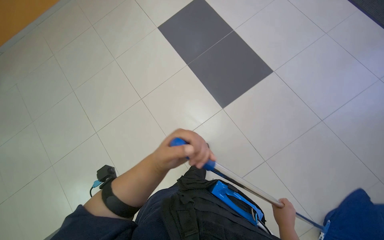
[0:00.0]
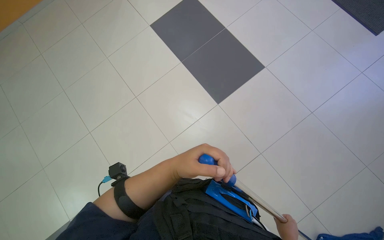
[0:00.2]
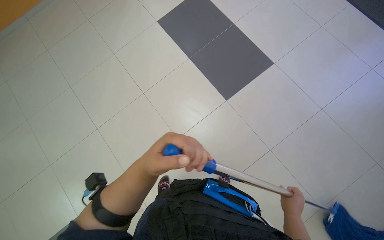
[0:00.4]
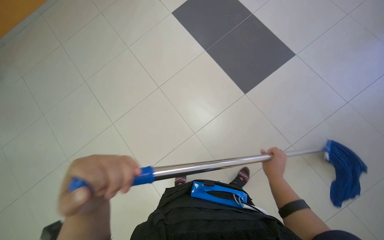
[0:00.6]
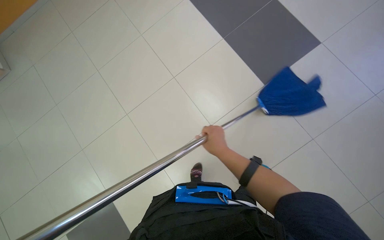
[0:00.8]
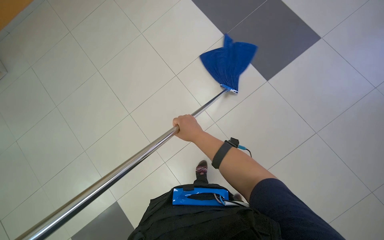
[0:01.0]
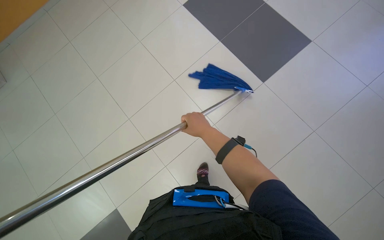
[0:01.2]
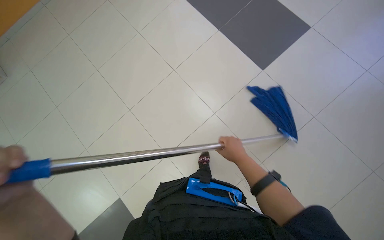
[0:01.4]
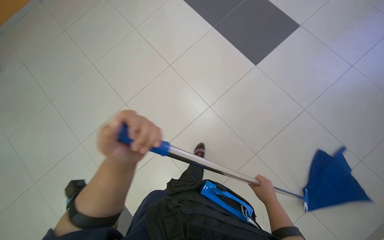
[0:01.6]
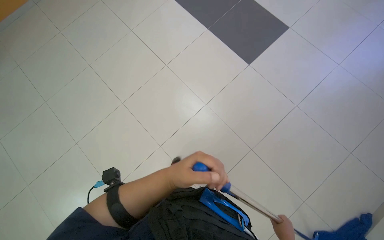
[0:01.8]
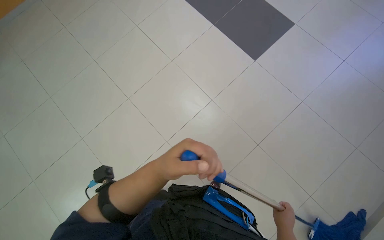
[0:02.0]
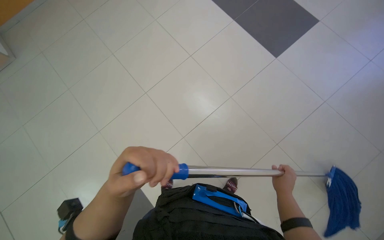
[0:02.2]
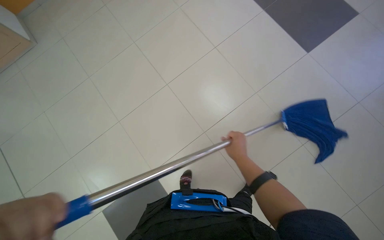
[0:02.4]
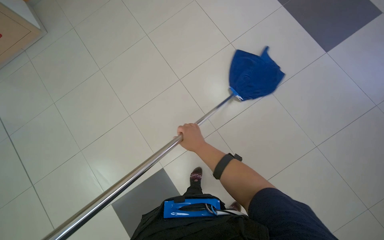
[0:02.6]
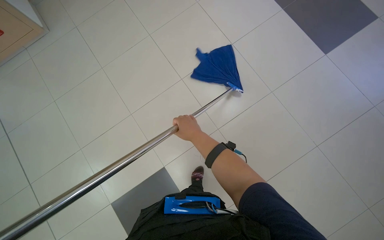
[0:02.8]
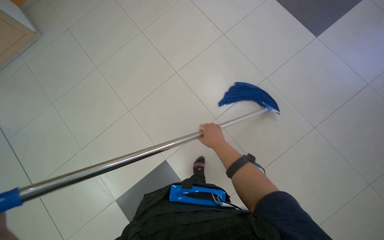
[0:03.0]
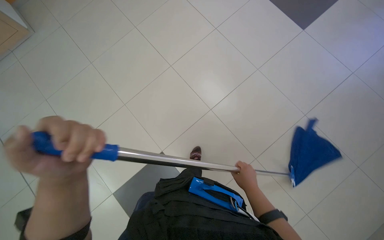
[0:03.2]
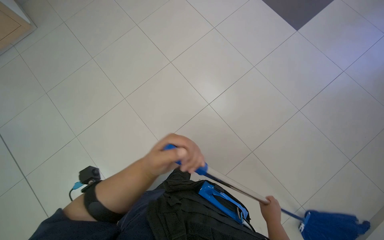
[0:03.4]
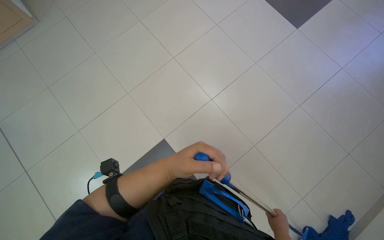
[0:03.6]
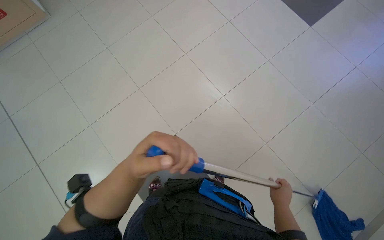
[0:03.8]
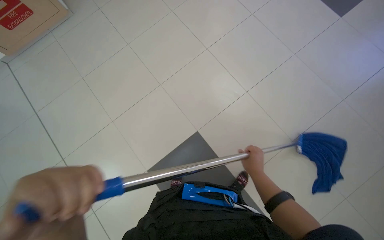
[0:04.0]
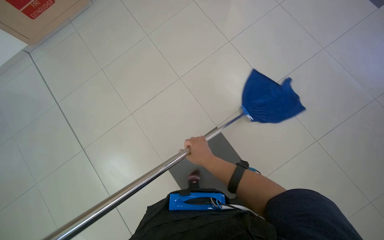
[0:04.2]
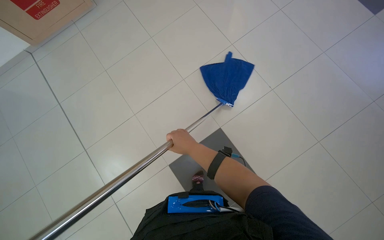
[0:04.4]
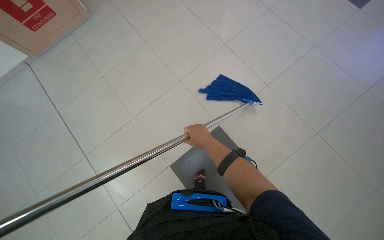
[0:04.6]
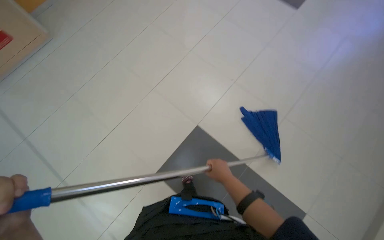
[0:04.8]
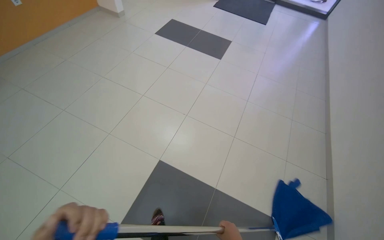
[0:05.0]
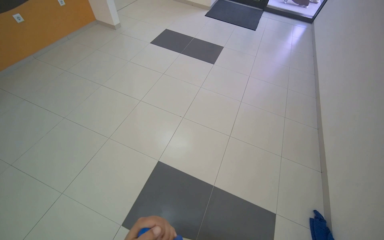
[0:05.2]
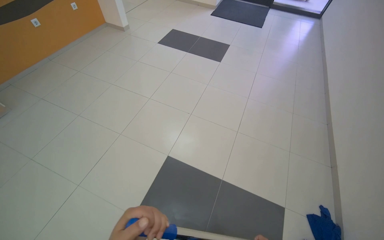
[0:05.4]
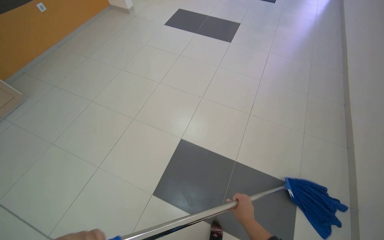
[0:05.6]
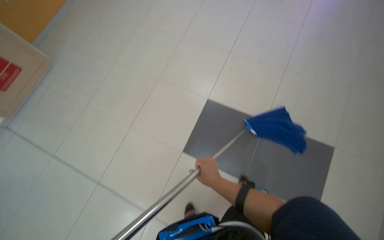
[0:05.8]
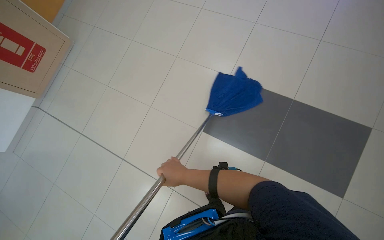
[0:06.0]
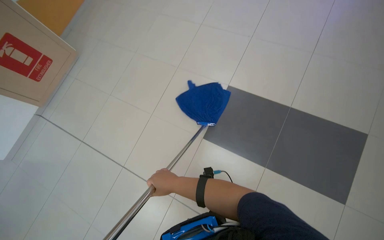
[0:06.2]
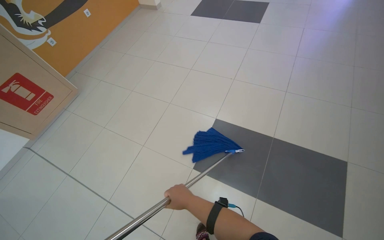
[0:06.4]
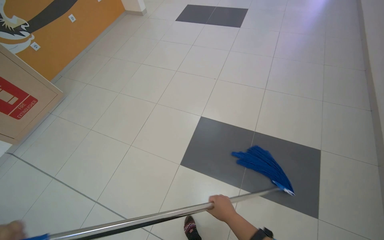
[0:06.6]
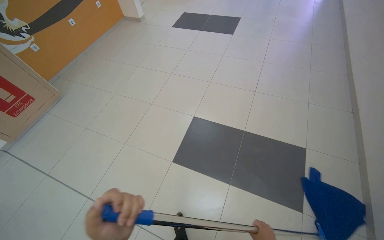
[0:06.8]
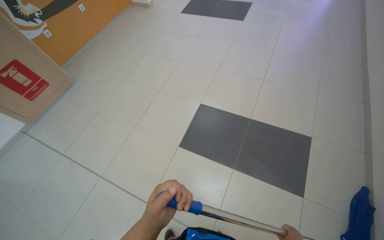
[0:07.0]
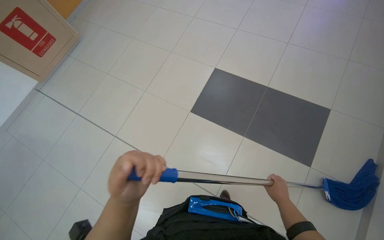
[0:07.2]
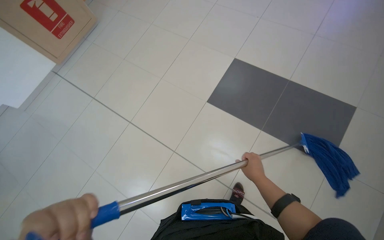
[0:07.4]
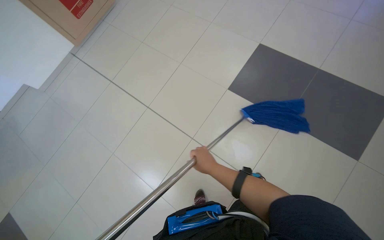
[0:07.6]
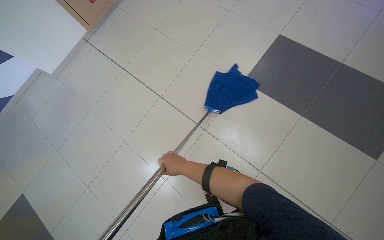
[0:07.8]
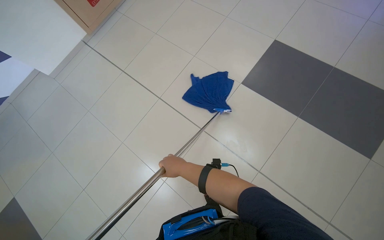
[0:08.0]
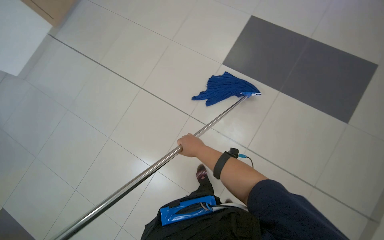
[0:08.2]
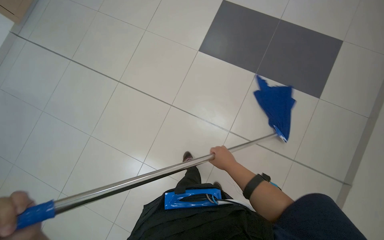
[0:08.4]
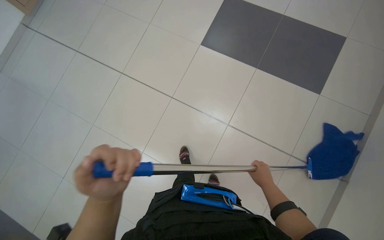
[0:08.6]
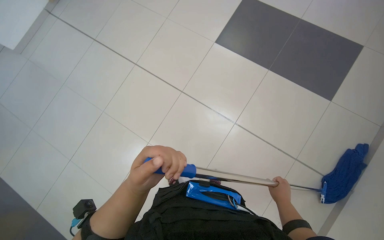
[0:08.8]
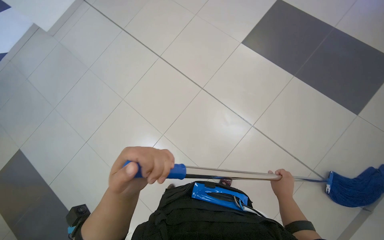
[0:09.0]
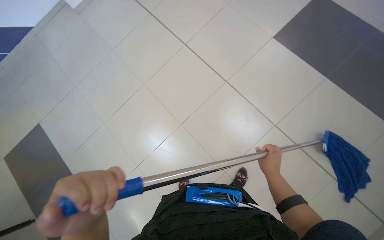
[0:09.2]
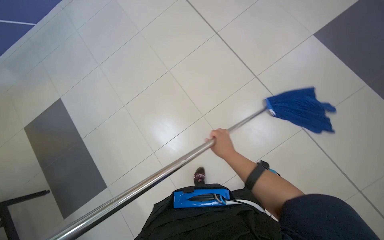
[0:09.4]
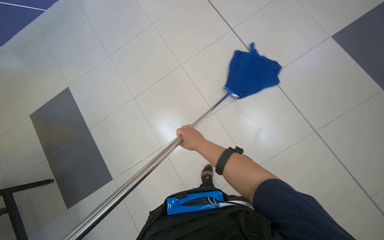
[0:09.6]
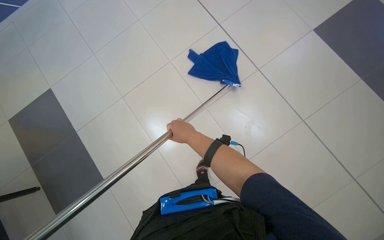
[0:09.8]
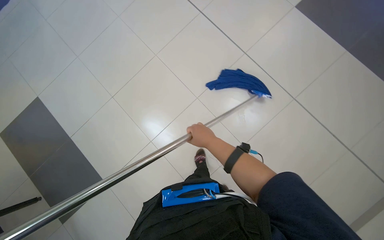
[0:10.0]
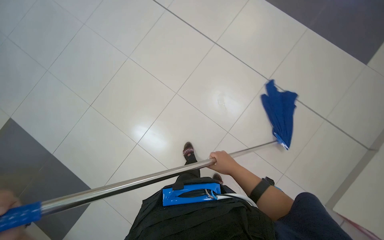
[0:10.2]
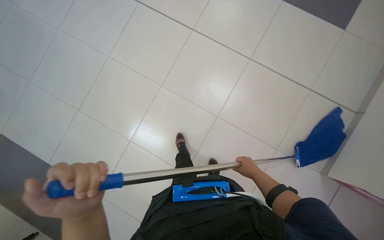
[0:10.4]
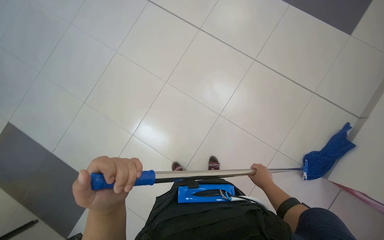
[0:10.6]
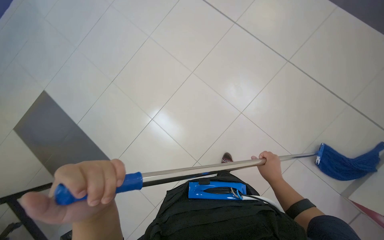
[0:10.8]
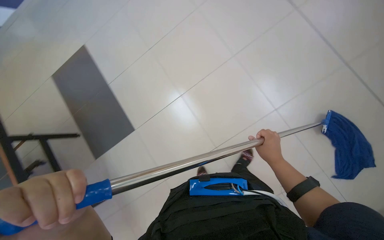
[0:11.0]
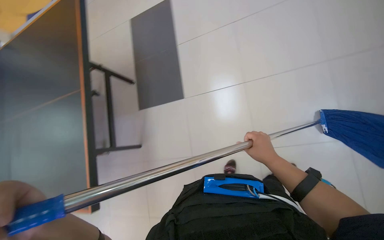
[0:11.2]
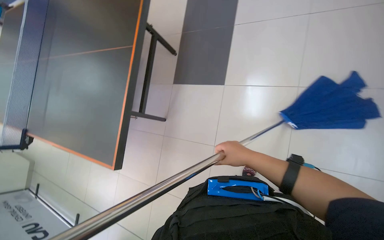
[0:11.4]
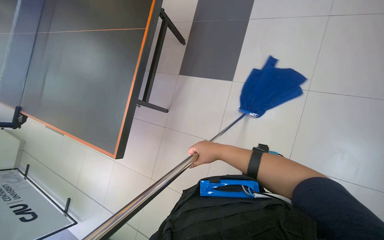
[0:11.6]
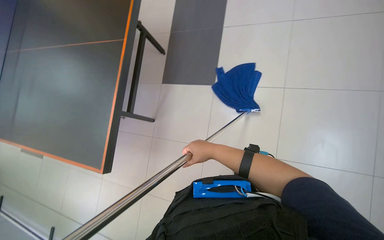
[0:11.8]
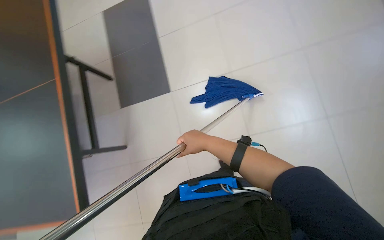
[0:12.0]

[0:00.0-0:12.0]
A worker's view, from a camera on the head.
Job: mopping floor.
The whole recording: Mopping the floor. The worker mops the tiled floor with a blue mop.
3.0 to 4.4 s: The head travels to the left, approximately 50 cm.
6.0 to 7.6 s: The camera travels some 60 cm.
7.6 to 9.0 s: The right hand travels down the picture and to the right by roughly 50 cm.
9.0 to 10.4 s: The right hand reaches about 30 cm to the left, then returns.
10.4 to 12.0 s: The right hand shifts approximately 40 cm to the left.

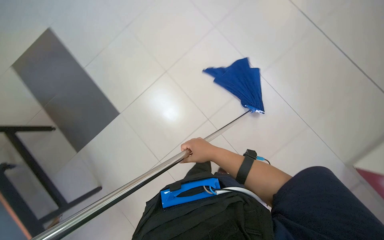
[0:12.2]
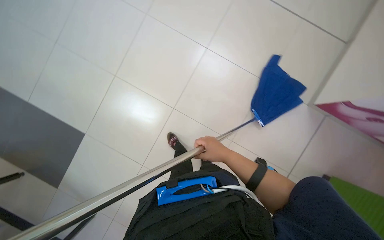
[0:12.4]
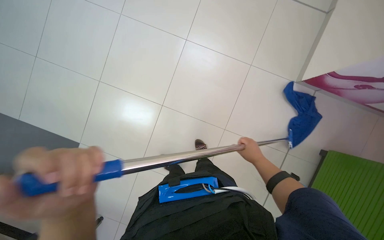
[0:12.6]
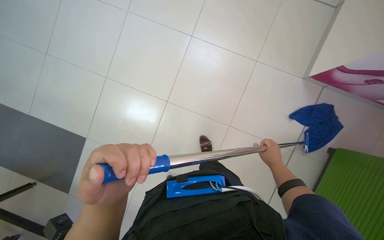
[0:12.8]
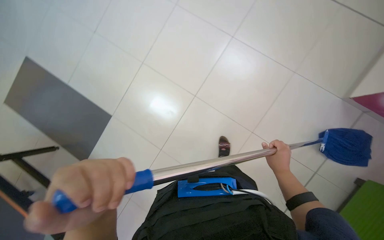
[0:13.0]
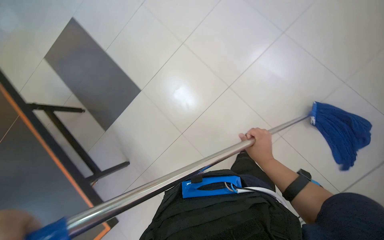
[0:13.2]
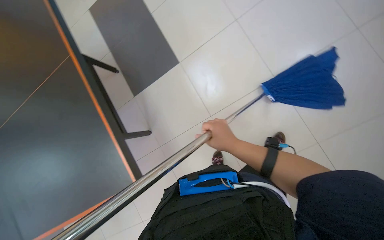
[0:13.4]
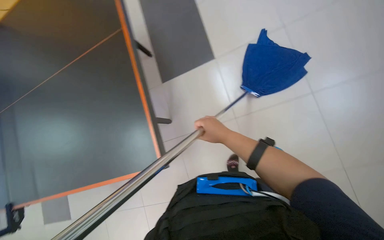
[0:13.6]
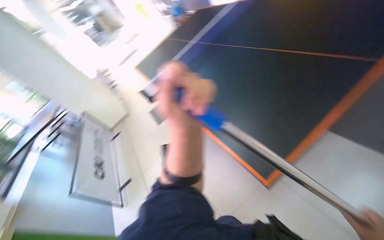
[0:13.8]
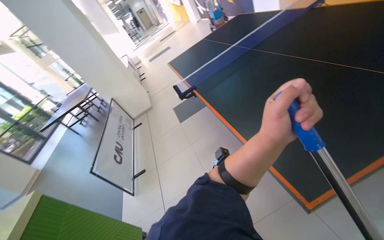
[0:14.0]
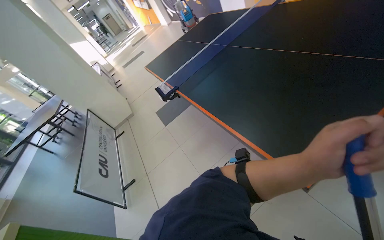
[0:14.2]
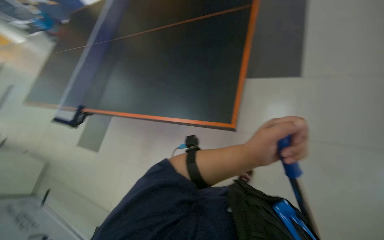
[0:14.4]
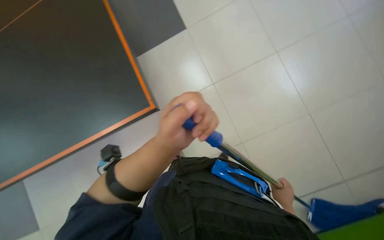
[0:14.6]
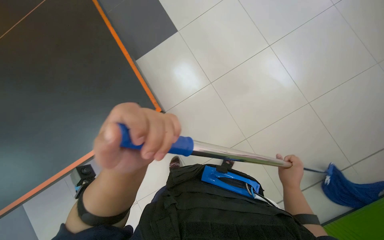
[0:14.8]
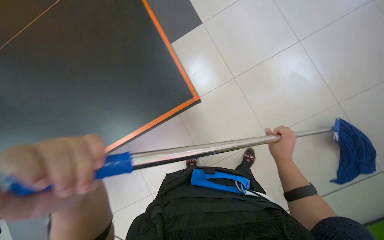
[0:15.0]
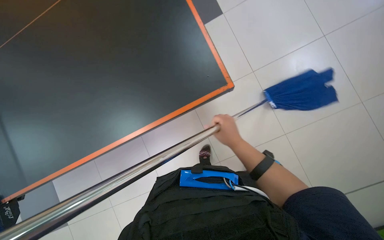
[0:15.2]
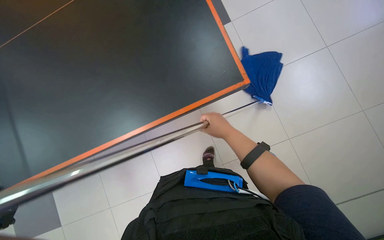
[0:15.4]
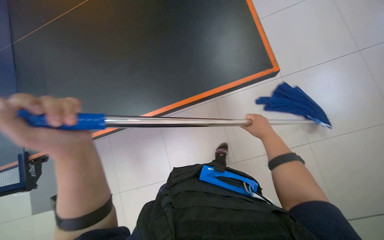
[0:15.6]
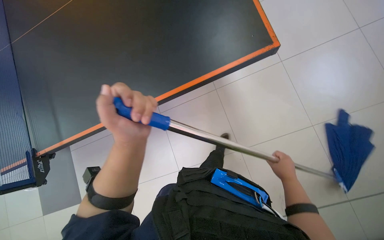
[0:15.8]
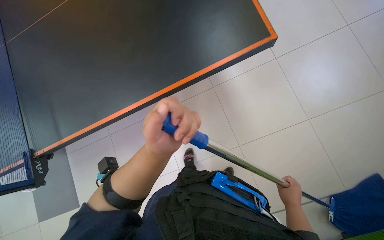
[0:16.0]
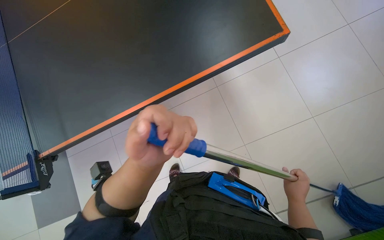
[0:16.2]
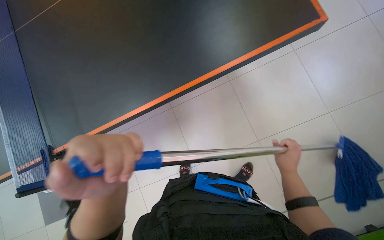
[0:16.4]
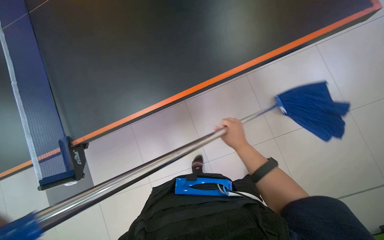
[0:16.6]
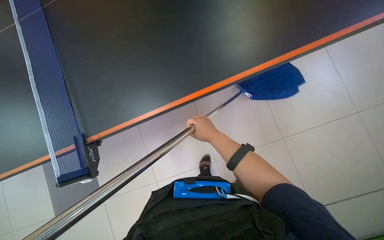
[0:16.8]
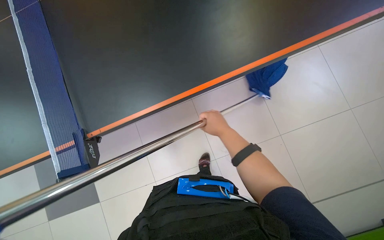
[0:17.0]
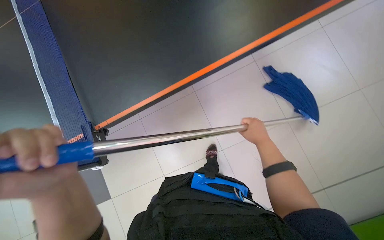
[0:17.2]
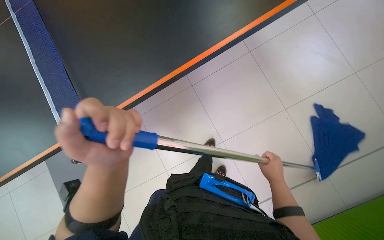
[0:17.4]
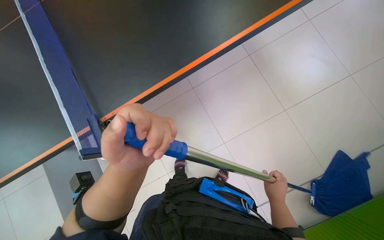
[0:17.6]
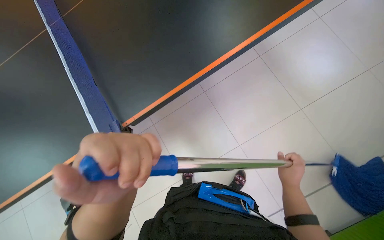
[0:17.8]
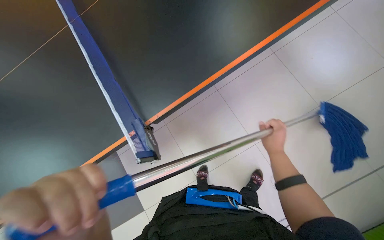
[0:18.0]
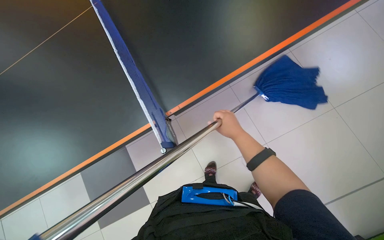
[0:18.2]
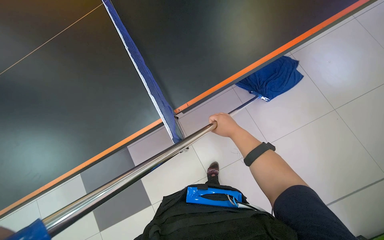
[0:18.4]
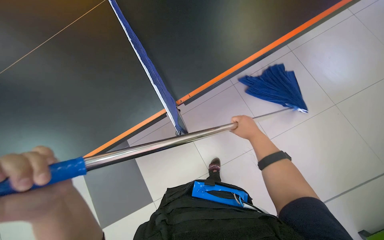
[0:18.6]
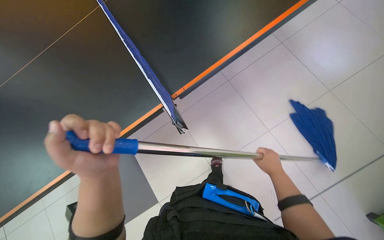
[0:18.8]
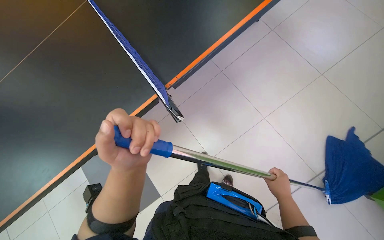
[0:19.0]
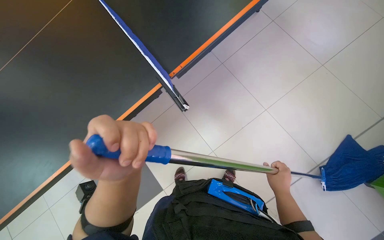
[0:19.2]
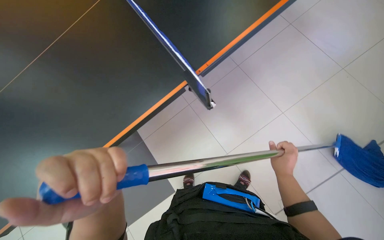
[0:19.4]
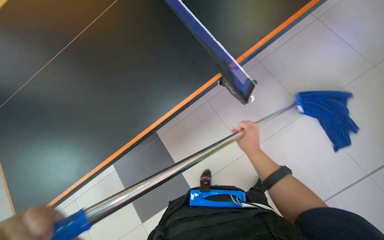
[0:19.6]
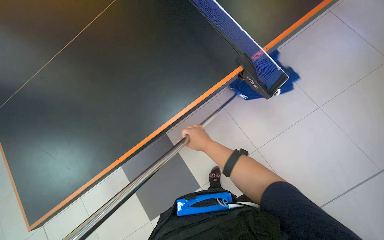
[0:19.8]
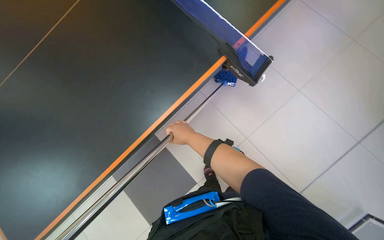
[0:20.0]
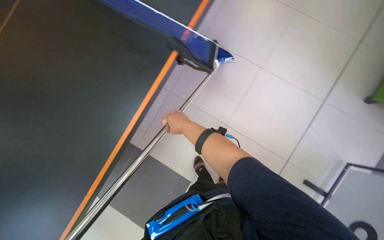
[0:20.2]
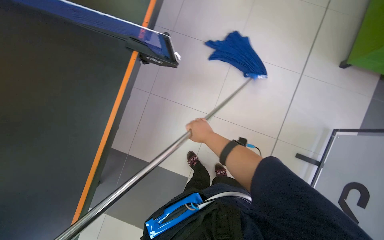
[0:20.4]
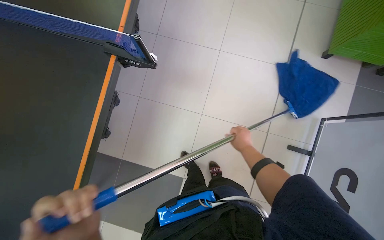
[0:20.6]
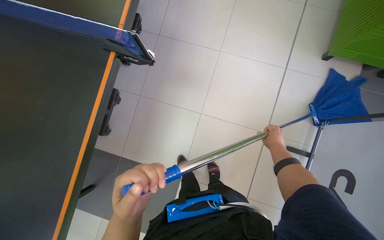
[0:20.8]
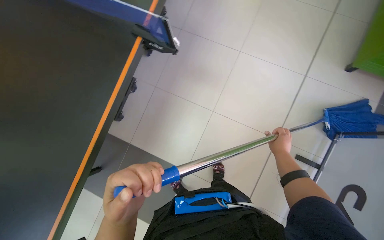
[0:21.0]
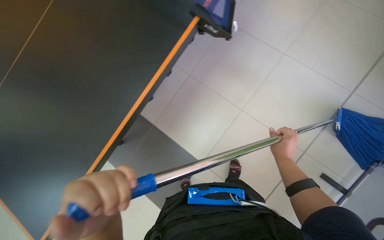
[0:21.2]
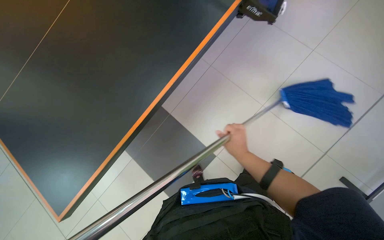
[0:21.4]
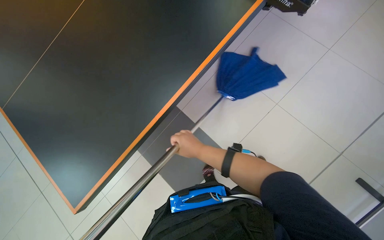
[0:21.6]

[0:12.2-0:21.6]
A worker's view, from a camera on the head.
Job: mopping floor.
The whole recording: Mopping the floor. The worker mops the tiled floor with a blue mop.
13.8 to 15.4 s: The wearer's head swings some 100 degrees to the right.
17.0 to 18.4 s: The right hand reaches roughly 20 cm down the picture, then returns.
18.4 to 20.0 s: The view tilts about 10 degrees downward. The right hand moves to the left, about 20 cm.
